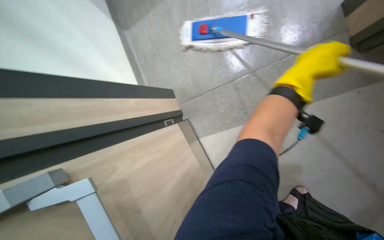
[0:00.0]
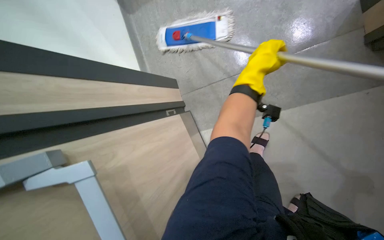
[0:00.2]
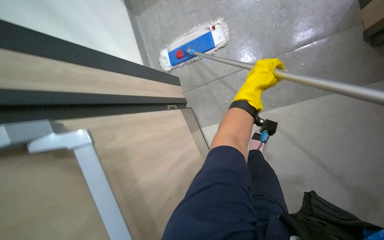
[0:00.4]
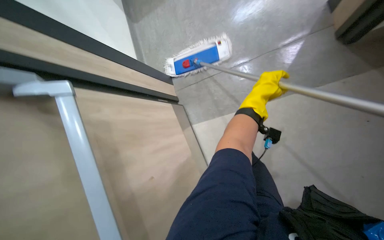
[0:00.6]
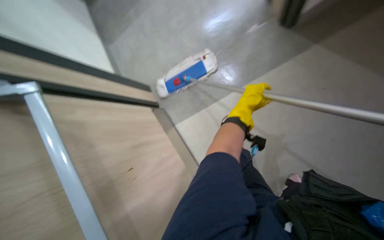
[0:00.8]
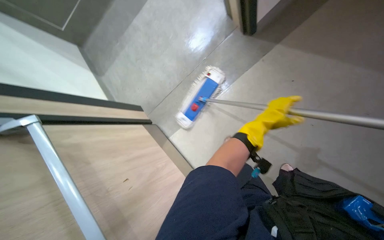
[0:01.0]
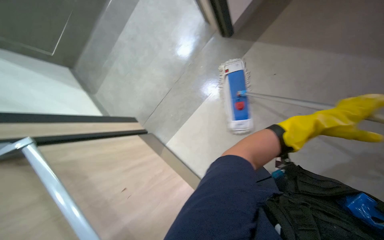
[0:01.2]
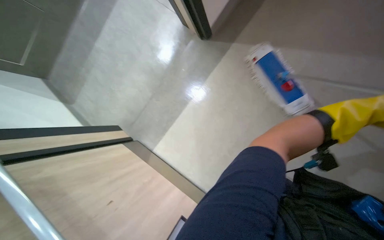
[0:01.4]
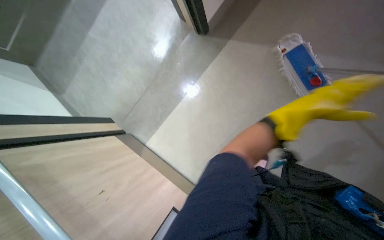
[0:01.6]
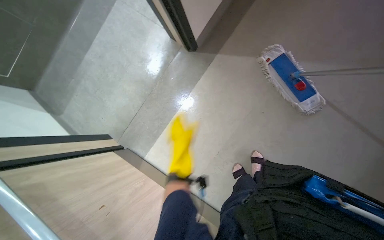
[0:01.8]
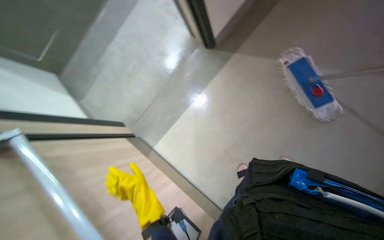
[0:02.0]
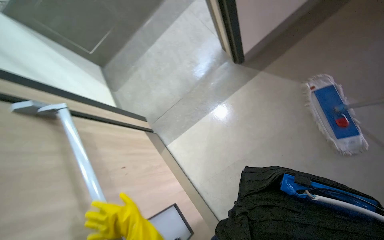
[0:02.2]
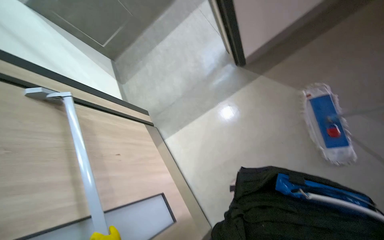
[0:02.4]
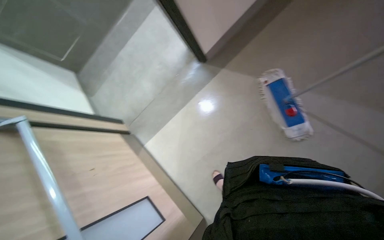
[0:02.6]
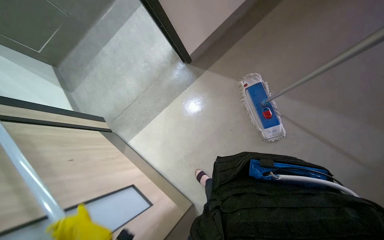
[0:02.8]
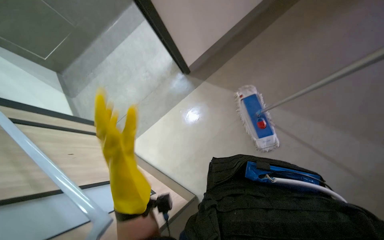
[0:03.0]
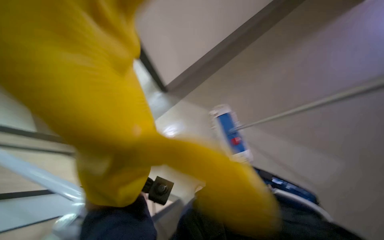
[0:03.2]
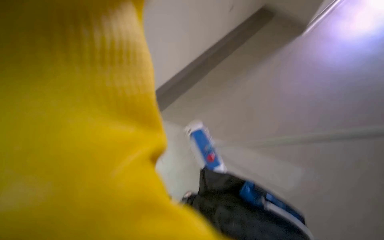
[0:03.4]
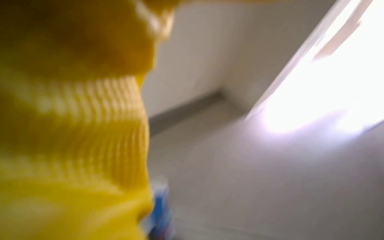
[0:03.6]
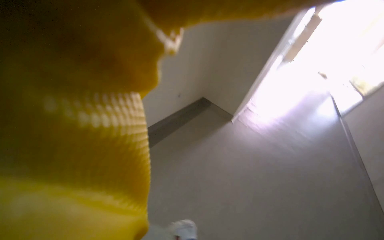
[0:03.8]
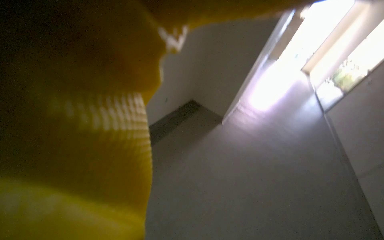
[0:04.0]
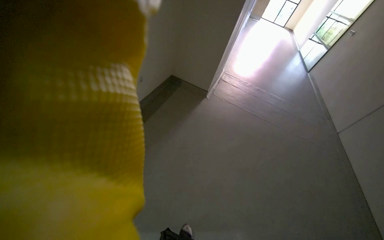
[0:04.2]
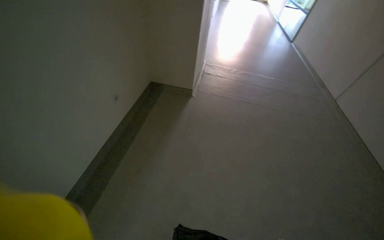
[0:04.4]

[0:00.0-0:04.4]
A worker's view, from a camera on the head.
Job: mopping floor.
The whole recording: Mopping stairs. The worker mops the stairs with a long-handled mop.
0:01.4 to 0:03.0: The head travels about 40 cm.
0:03.0 to 0:04.4: The wearer looks roughly 35 degrees further to the right.

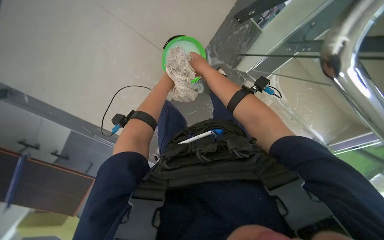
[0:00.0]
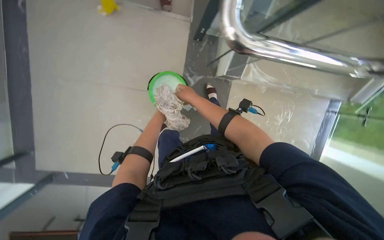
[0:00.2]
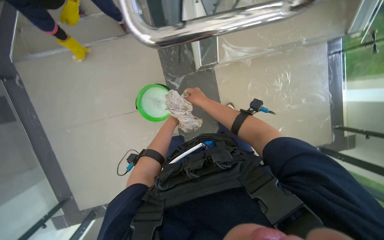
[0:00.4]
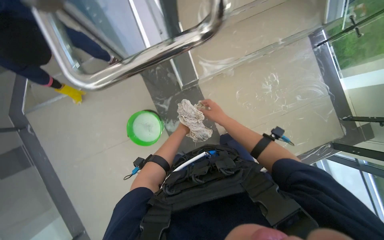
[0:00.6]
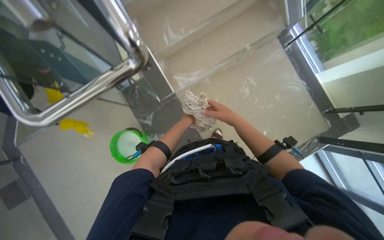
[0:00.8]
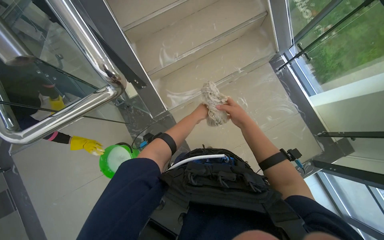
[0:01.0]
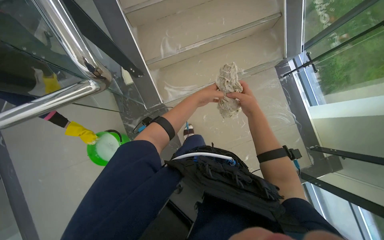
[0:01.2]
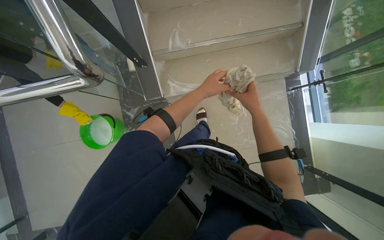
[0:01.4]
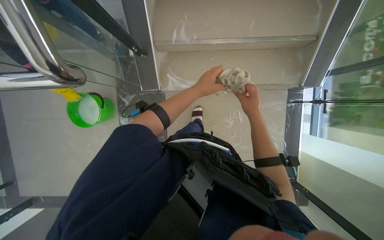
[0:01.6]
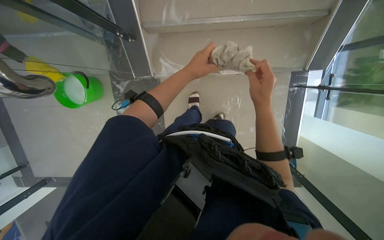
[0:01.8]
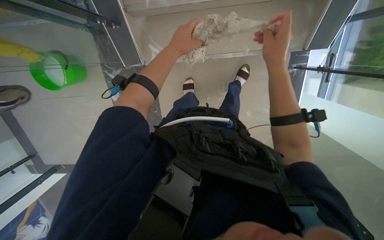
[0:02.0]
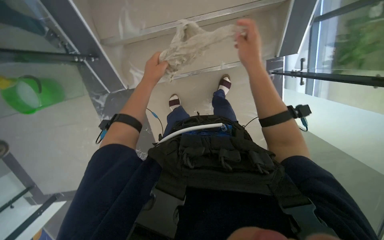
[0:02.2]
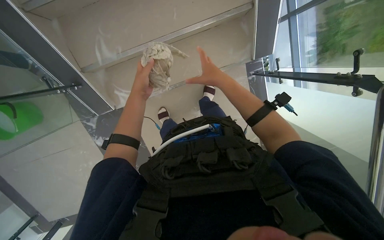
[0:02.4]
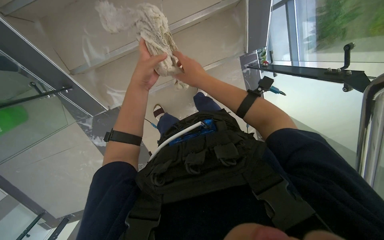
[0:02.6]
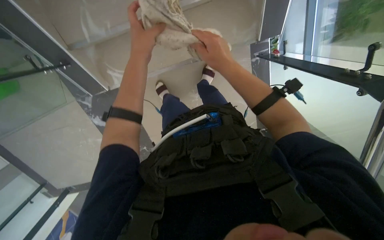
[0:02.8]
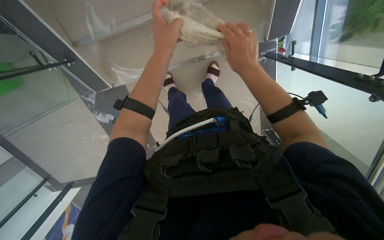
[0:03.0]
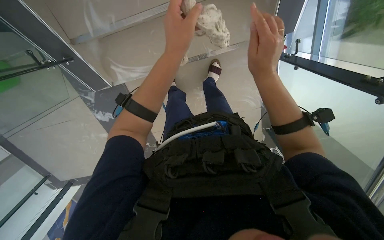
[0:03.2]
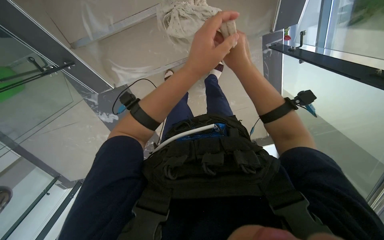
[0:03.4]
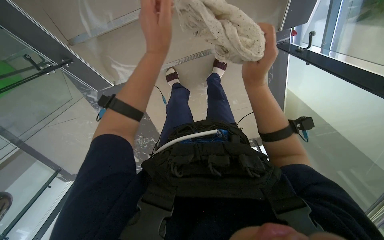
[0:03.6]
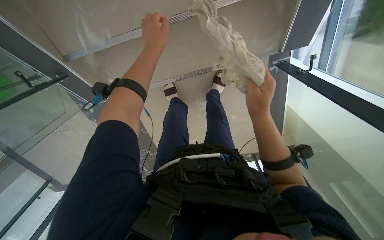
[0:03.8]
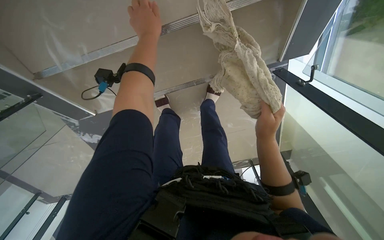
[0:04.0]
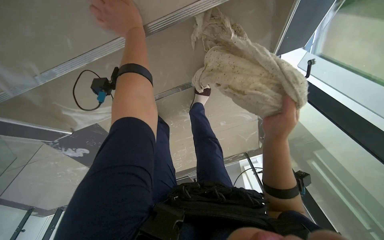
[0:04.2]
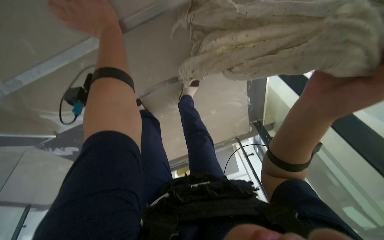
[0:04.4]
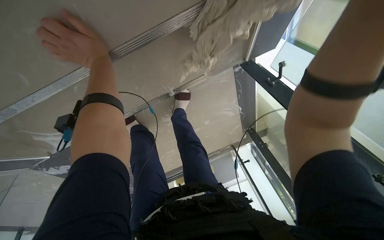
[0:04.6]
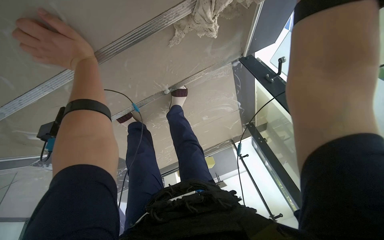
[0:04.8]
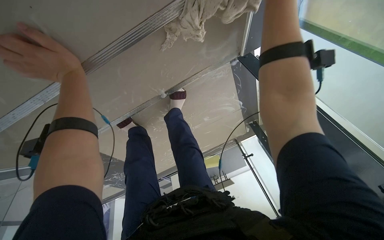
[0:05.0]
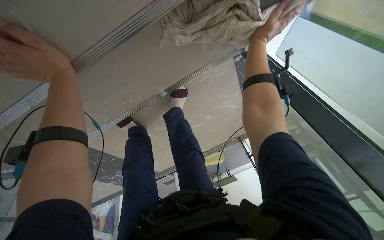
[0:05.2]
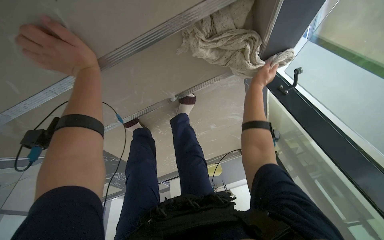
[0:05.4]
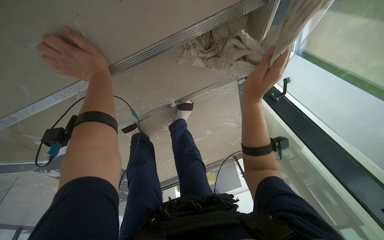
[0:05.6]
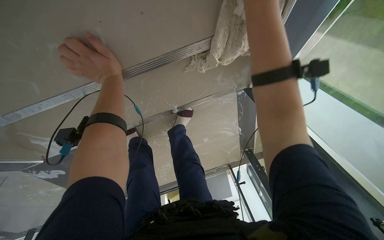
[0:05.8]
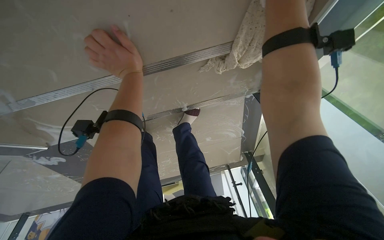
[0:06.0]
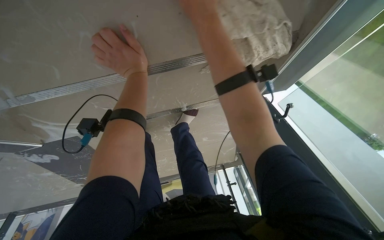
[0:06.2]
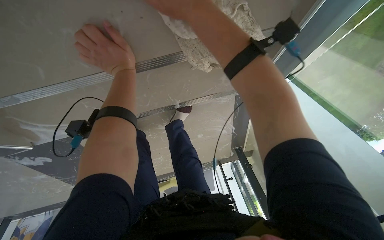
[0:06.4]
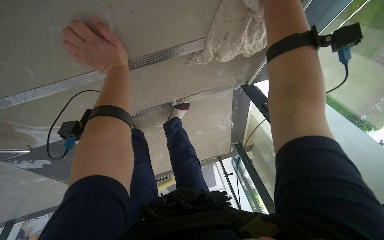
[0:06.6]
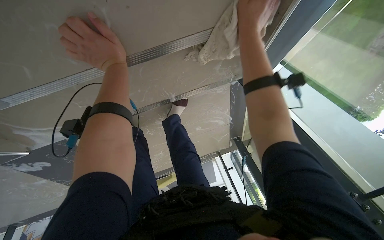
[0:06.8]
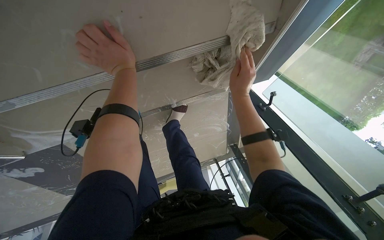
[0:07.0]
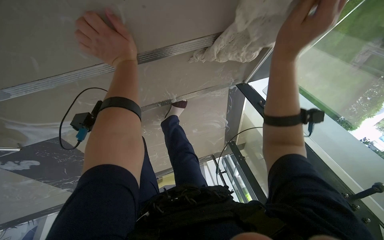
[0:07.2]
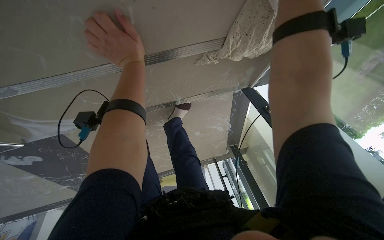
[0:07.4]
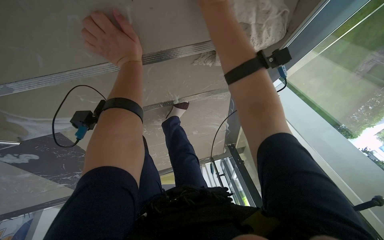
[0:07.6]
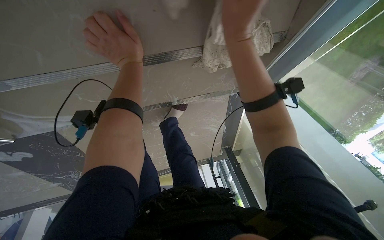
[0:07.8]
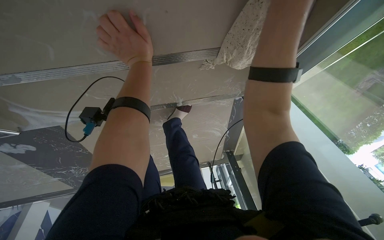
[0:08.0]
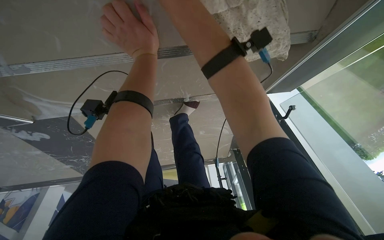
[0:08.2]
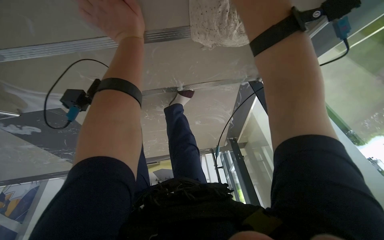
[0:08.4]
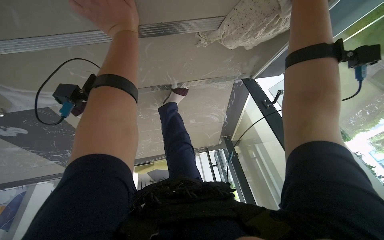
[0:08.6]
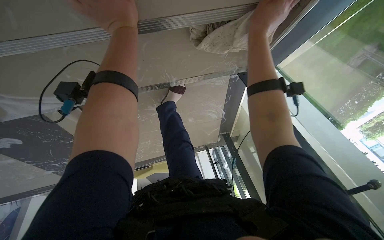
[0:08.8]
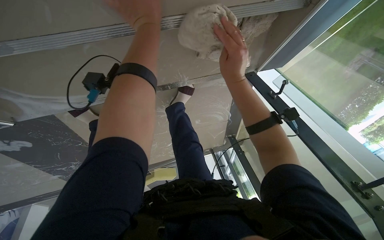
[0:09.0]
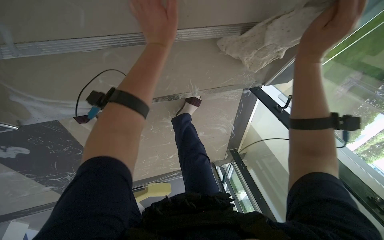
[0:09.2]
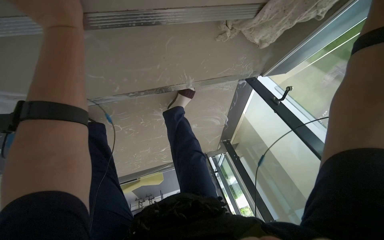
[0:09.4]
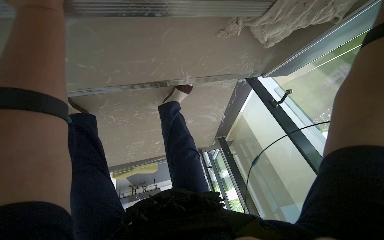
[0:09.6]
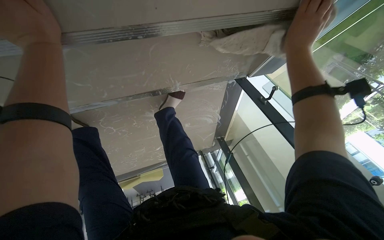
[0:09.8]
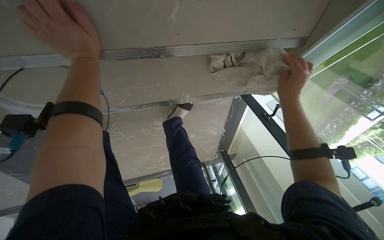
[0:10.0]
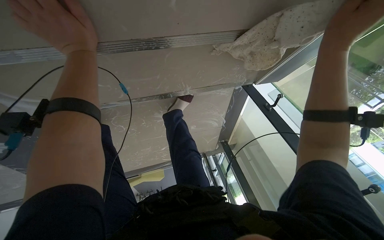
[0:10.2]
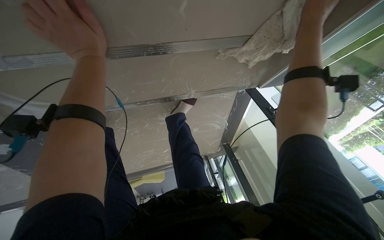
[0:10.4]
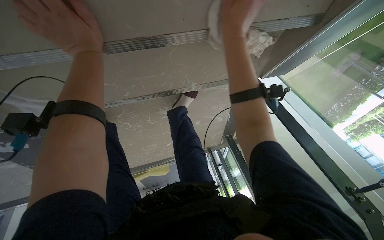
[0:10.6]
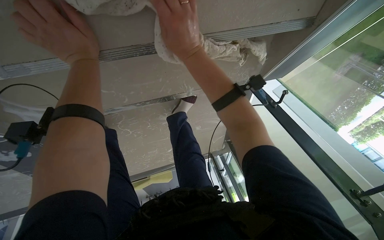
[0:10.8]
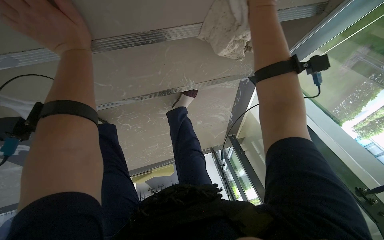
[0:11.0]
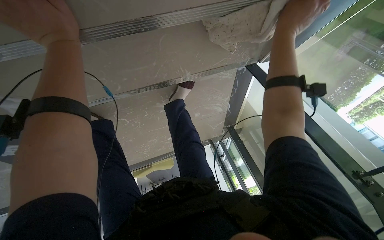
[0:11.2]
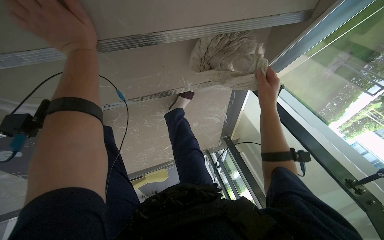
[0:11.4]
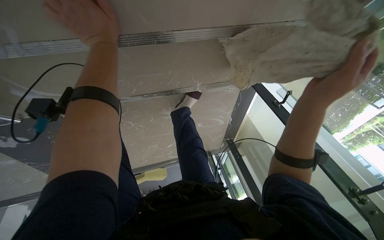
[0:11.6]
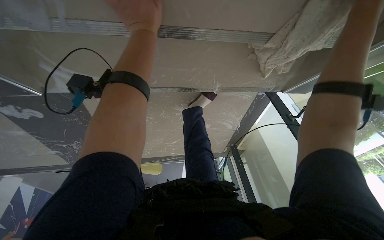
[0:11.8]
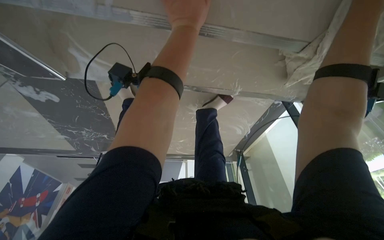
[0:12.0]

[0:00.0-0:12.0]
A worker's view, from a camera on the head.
Job: wiping surfaces.
The whole recording: Wiping glass railings. The worker wipes the glass railings and adjacent surfaces with a cloth.
0:00.0 to 0:01.6: The view tips upward by approximately 15 degrees. The scene rotates counterclockwise by approximately 35 degrees.
0:01.6 to 0:03.0: The head travels approximately 40 cm. The camera pitches downward, by some 15 degrees.
0:03.0 to 0:04.4: The right hand is displaced to the right by approximately 10 cm.
0:09.0 to 0:10.4: The left hand is displaced to the left by roughly 20 cm.

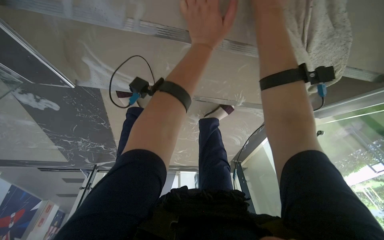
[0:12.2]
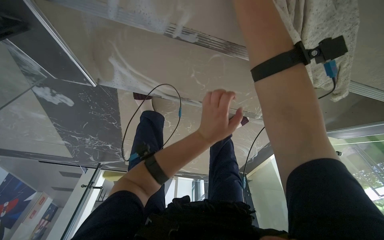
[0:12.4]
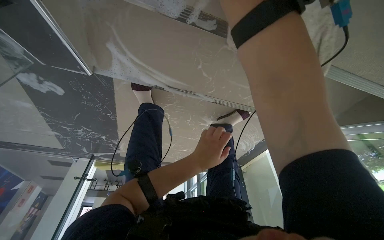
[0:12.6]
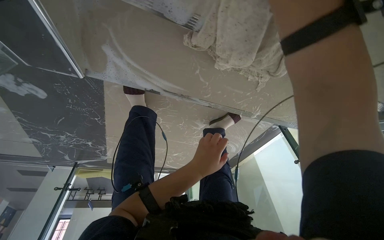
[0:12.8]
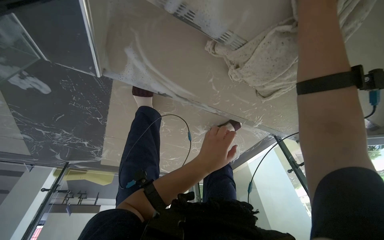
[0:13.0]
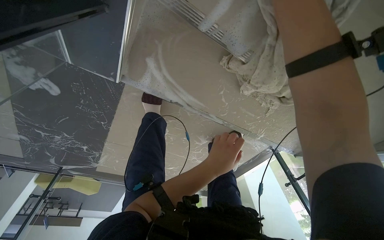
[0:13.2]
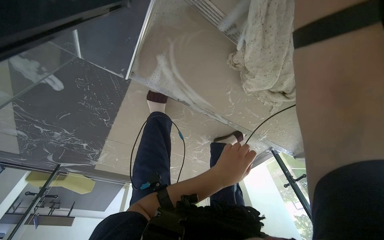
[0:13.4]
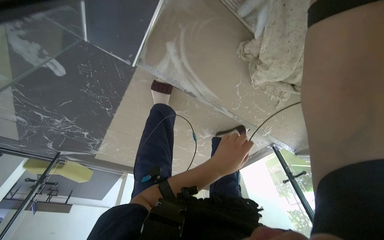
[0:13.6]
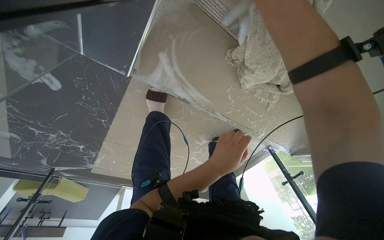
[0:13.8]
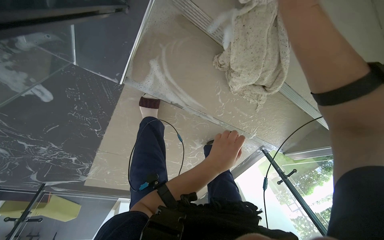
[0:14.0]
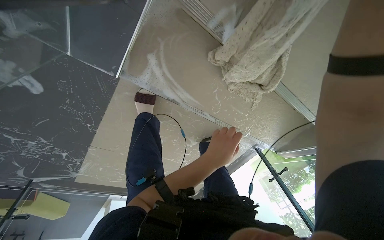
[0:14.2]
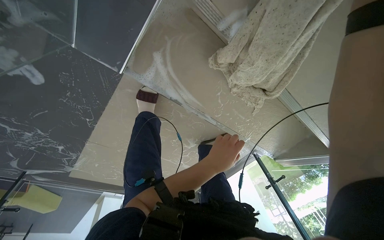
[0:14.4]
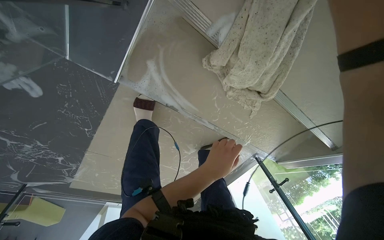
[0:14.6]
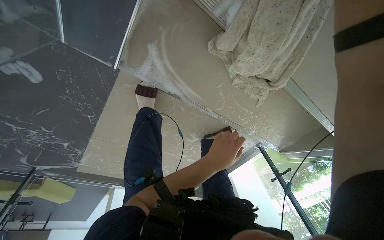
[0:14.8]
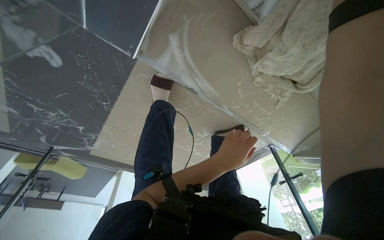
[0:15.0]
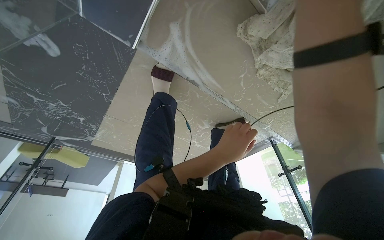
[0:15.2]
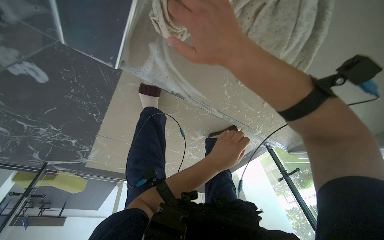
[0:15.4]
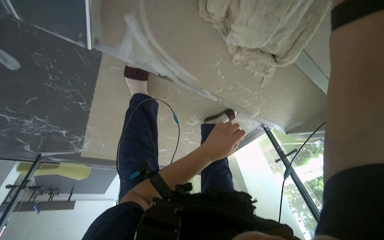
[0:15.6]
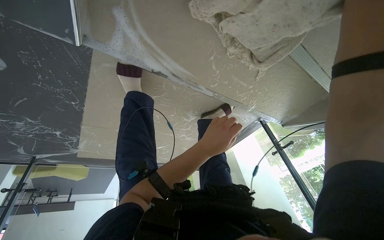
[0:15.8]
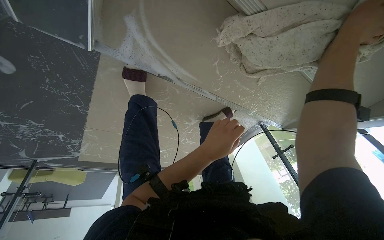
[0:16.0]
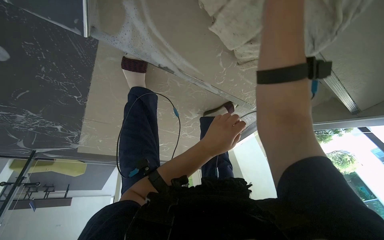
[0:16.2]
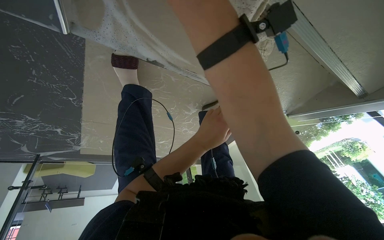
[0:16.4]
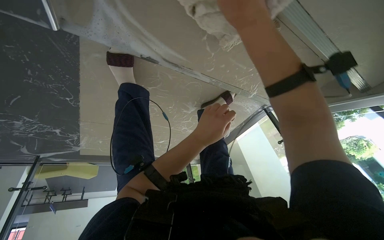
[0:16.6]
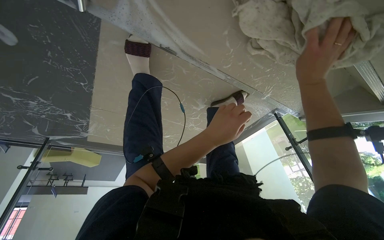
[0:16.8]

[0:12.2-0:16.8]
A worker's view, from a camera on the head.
Job: wiping surfaces.
The whole recording: Wiping glass railings. The worker wipes the glass railings and adjacent surfaces with a cloth.
0:12.2 to 0:13.8: The view pans to the right by roughly 15 degrees. The left hand goes approximately 25 cm down the picture.
